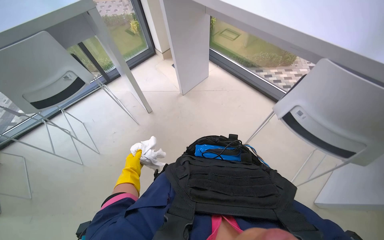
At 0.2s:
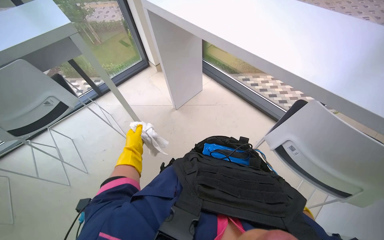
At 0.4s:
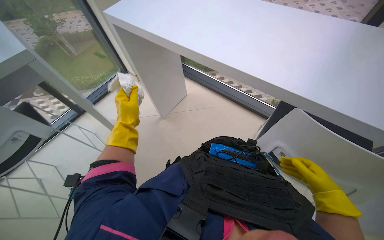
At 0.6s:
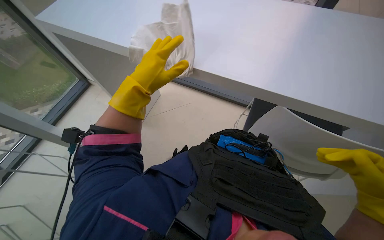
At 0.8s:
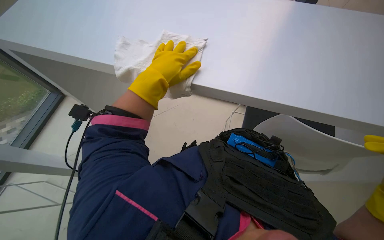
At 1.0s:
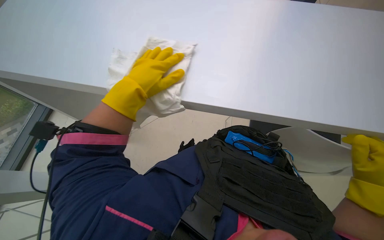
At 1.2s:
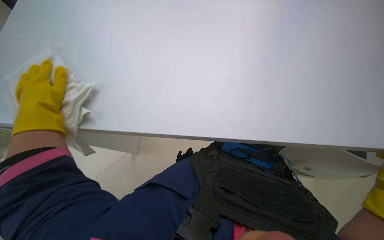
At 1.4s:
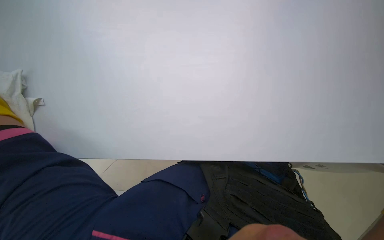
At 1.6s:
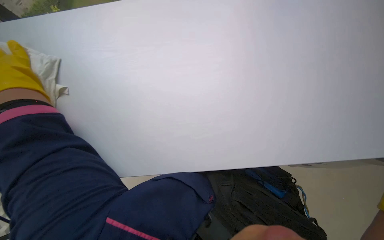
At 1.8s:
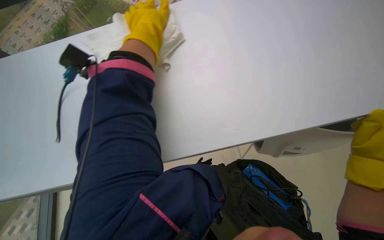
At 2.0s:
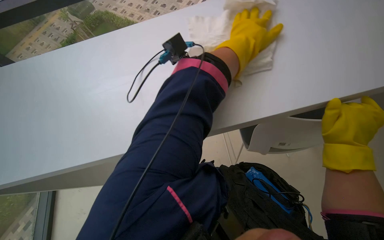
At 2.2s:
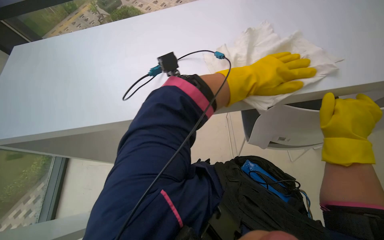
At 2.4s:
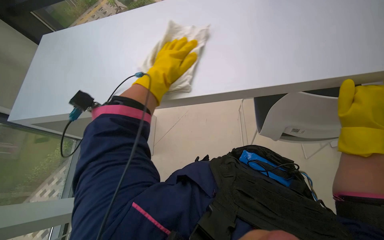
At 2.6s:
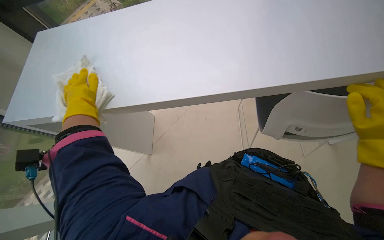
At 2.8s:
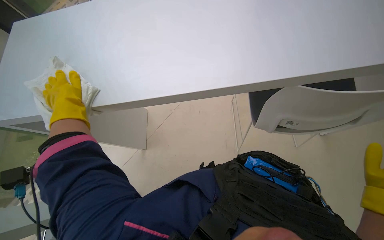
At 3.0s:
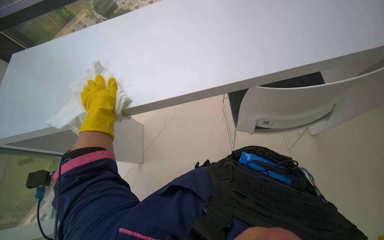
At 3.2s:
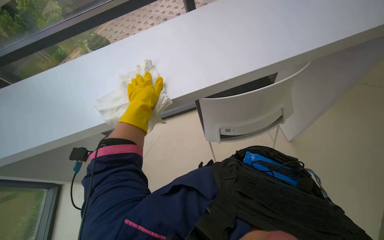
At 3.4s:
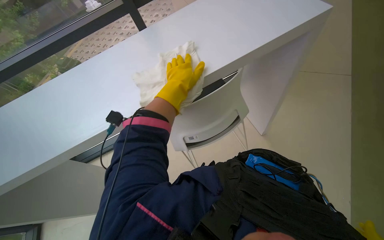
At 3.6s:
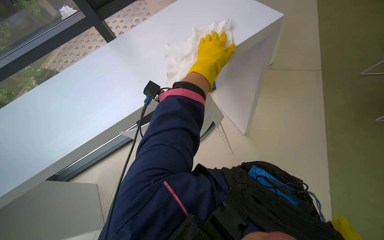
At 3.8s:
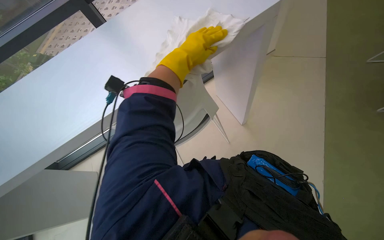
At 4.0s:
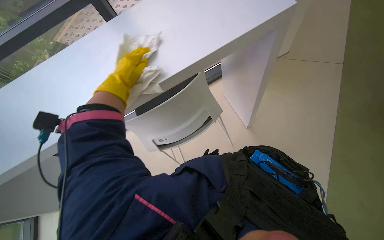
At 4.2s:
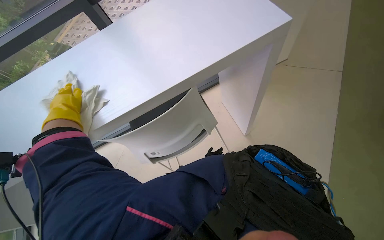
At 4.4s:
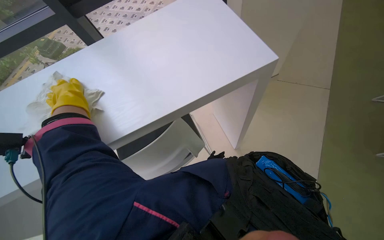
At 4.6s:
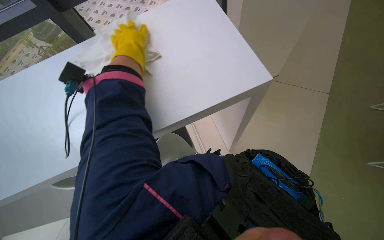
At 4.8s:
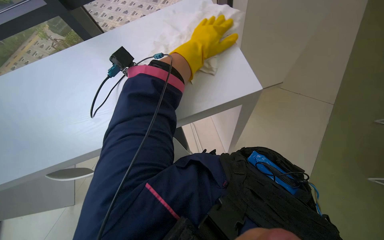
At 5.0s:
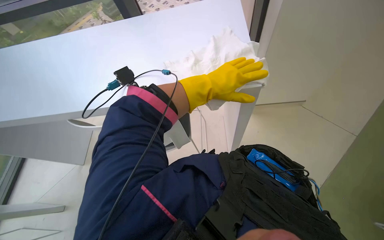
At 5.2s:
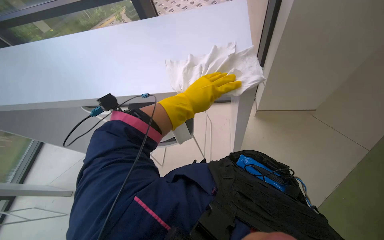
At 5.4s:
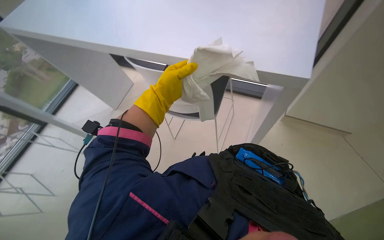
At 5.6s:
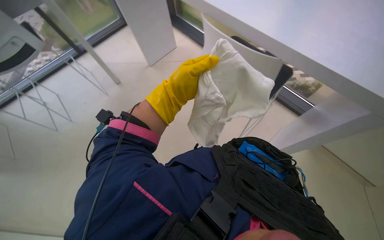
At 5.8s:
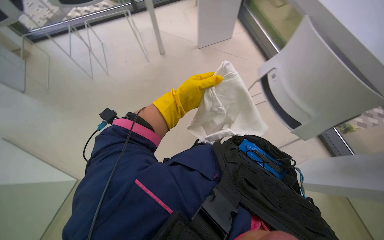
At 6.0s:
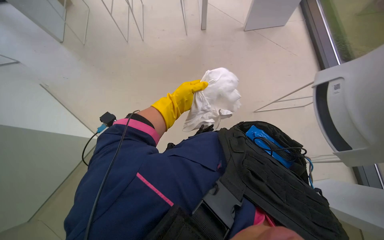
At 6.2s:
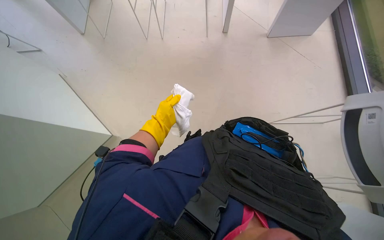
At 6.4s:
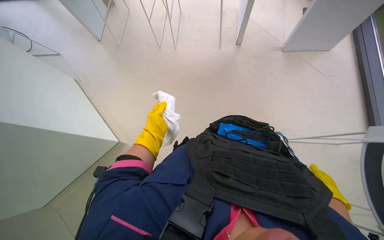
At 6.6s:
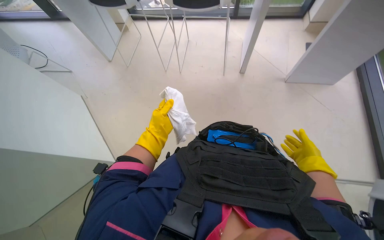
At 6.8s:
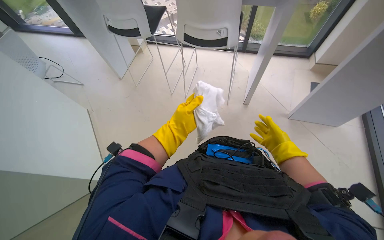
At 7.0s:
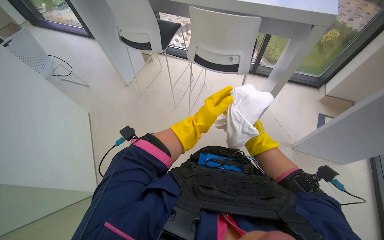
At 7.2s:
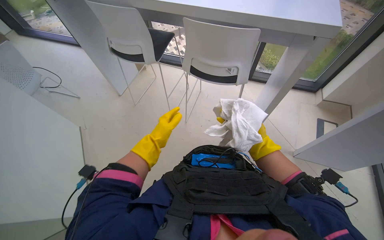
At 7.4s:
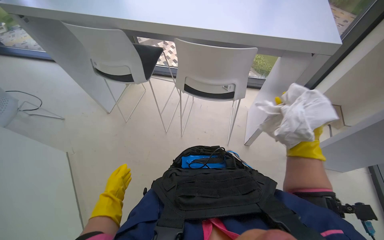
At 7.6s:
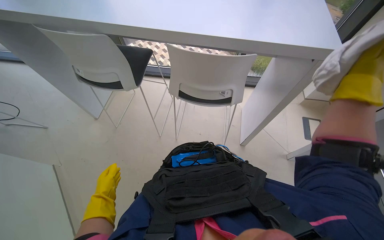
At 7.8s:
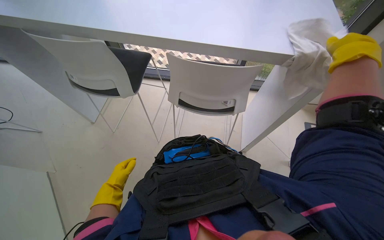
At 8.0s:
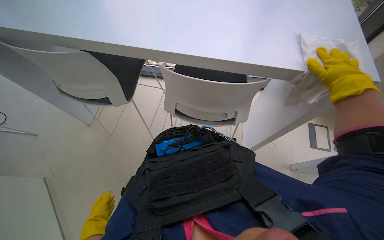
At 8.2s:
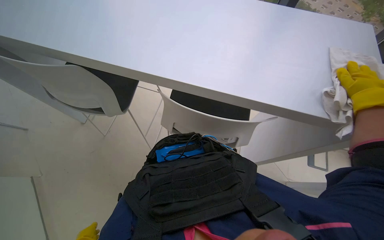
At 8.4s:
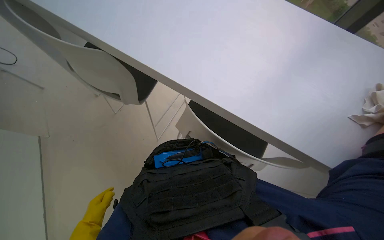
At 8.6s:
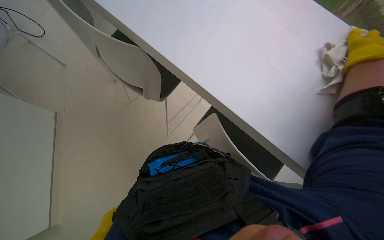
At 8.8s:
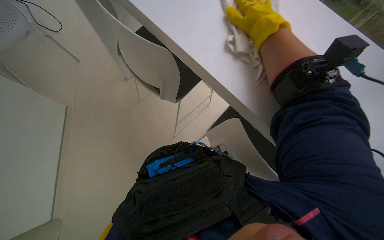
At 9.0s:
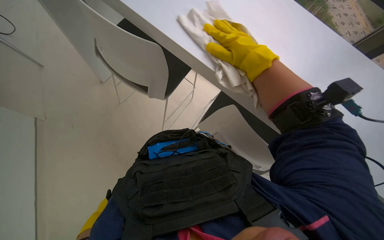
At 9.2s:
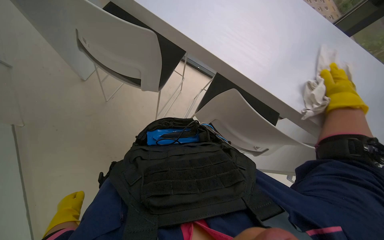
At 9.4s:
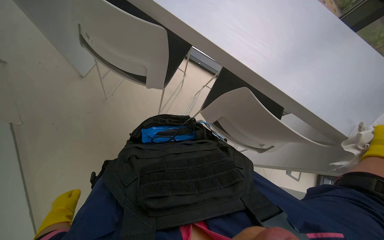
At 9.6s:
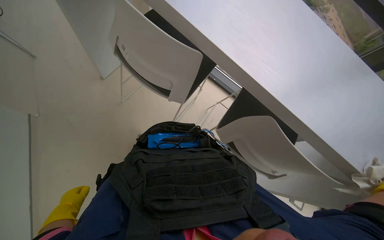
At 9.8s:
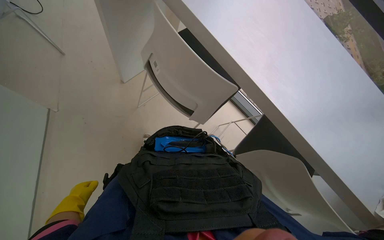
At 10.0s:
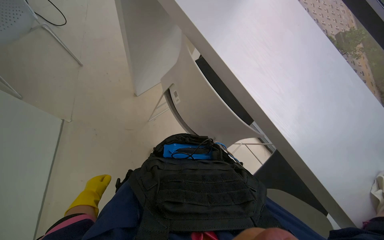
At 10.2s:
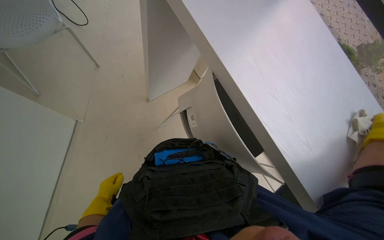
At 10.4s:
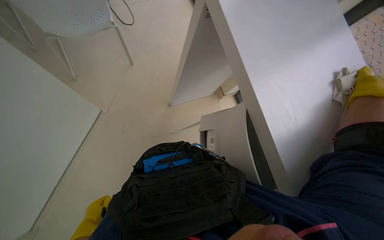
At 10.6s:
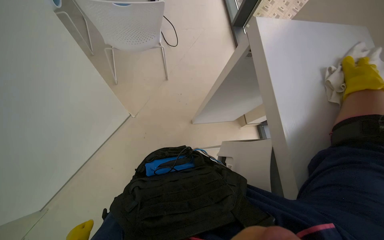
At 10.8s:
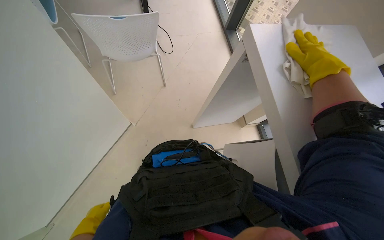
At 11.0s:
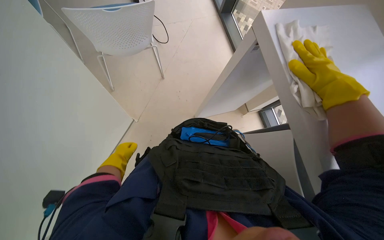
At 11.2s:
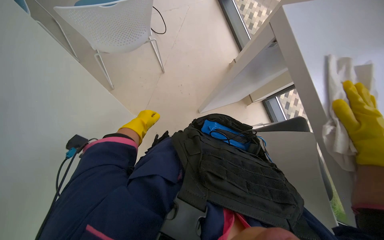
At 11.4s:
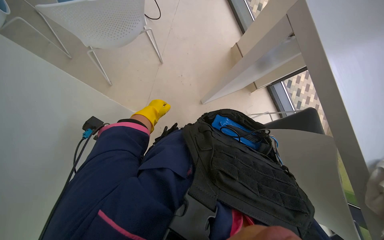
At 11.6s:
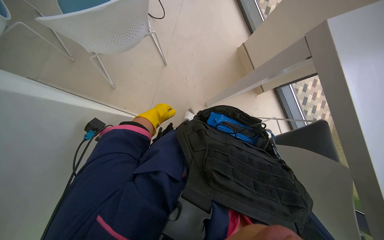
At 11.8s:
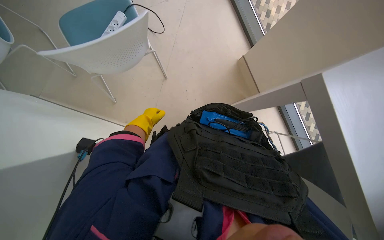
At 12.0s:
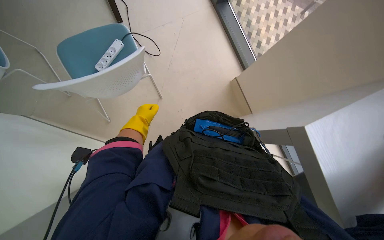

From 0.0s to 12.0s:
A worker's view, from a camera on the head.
Job: wiping surfaces.
The whole recording: Wiping office desks. The worker wipes down multiple office desks with a cloth.
From 3.0s to 4.4s: The left hand reaches roughly 30 cm to the right, then returns.
From 6.0s to 7.6s: The scene turns some 30 degrees counterclockwise in the picture. The left hand goes approximately 25 cm to the left.

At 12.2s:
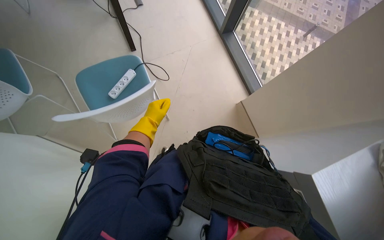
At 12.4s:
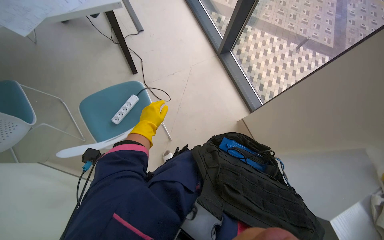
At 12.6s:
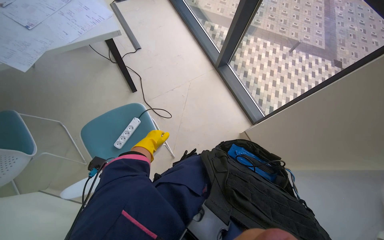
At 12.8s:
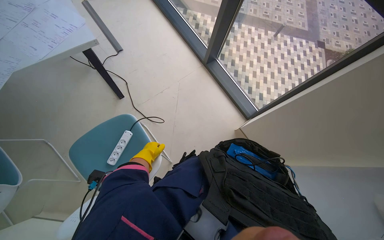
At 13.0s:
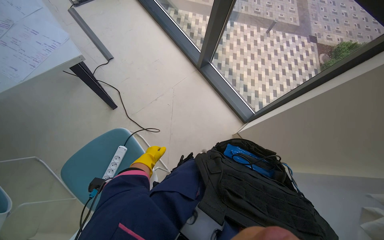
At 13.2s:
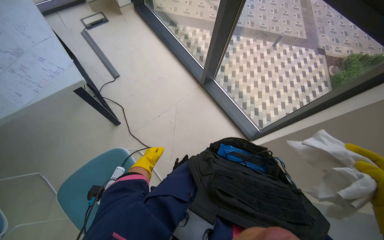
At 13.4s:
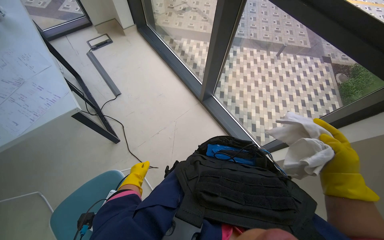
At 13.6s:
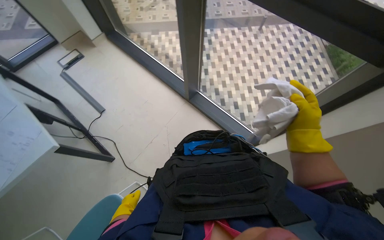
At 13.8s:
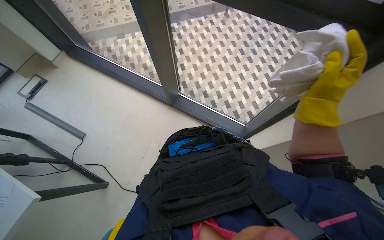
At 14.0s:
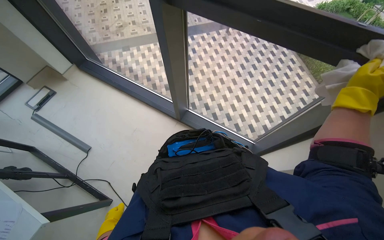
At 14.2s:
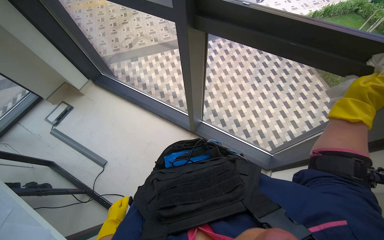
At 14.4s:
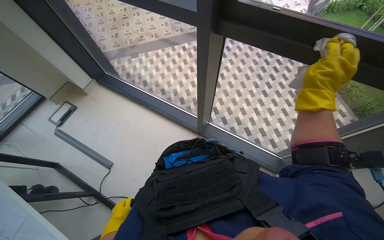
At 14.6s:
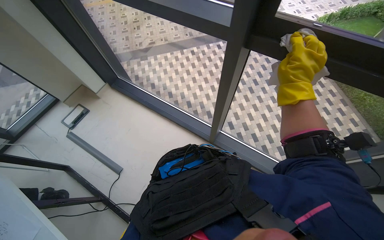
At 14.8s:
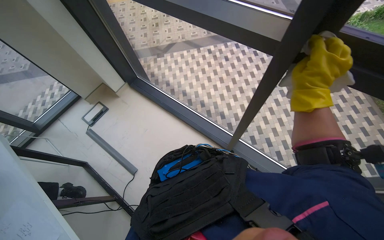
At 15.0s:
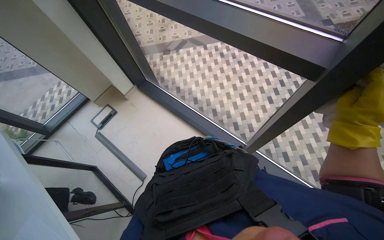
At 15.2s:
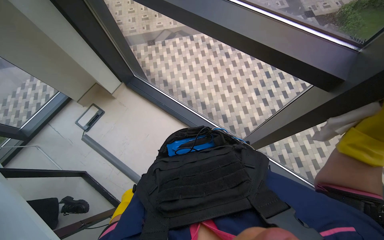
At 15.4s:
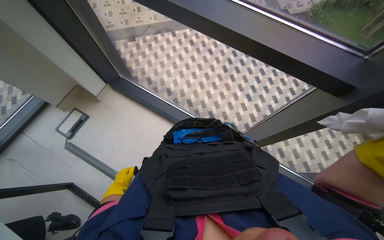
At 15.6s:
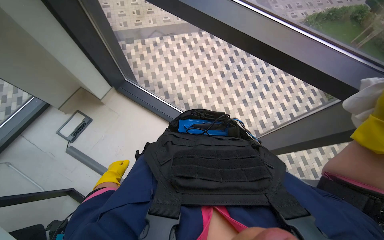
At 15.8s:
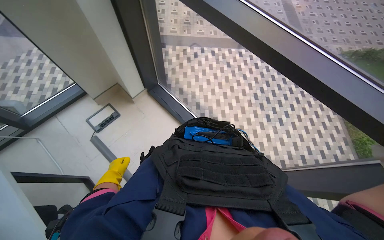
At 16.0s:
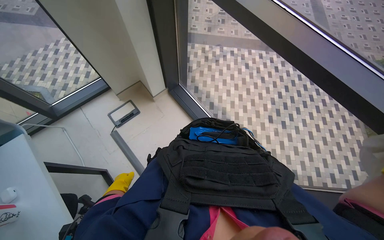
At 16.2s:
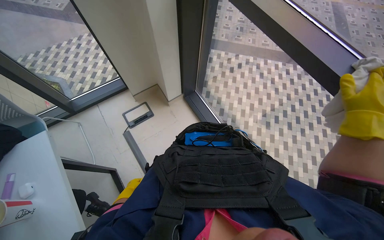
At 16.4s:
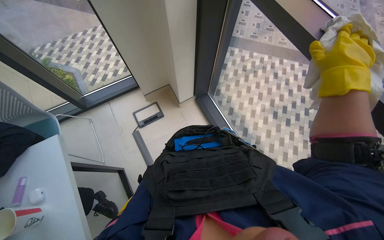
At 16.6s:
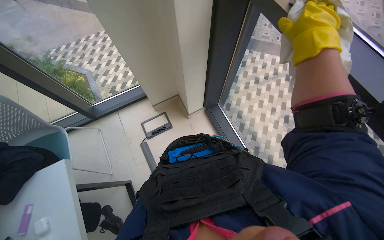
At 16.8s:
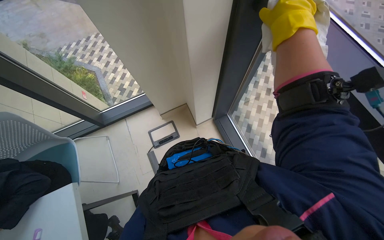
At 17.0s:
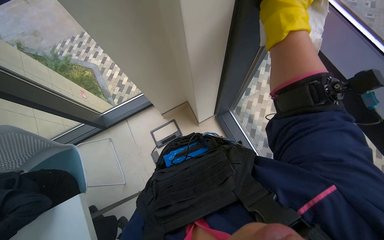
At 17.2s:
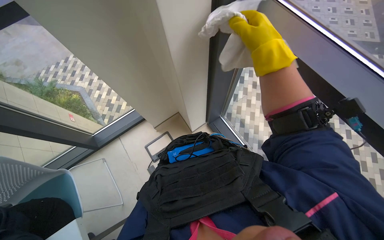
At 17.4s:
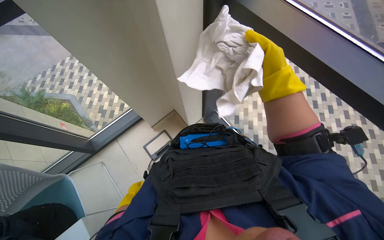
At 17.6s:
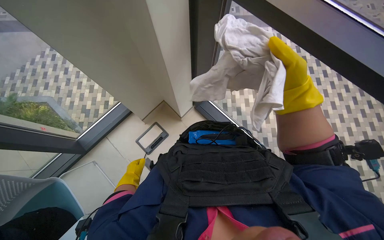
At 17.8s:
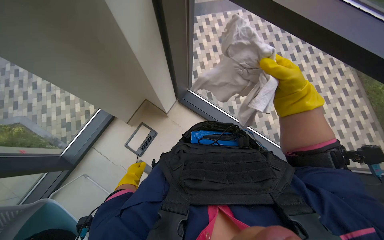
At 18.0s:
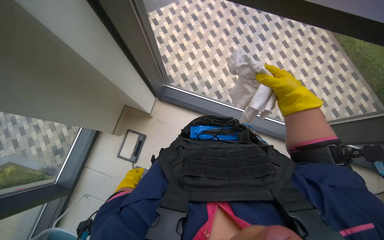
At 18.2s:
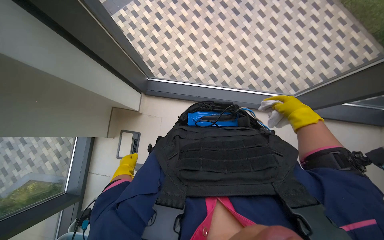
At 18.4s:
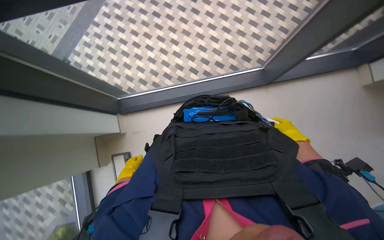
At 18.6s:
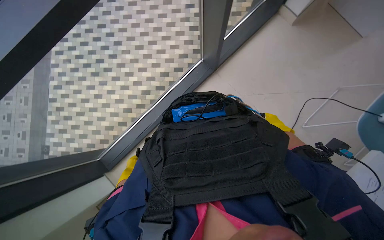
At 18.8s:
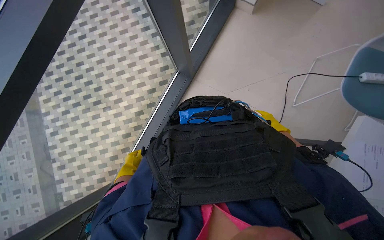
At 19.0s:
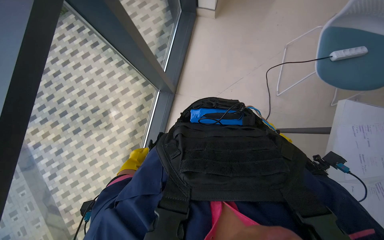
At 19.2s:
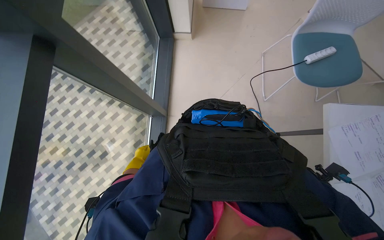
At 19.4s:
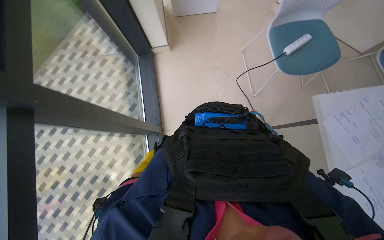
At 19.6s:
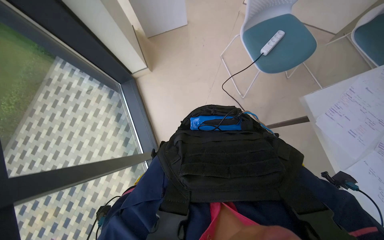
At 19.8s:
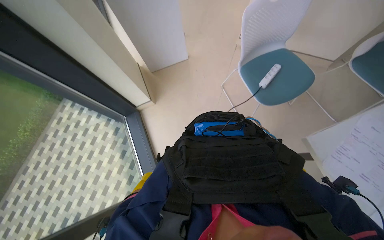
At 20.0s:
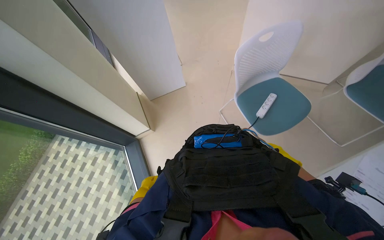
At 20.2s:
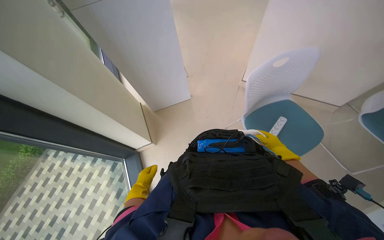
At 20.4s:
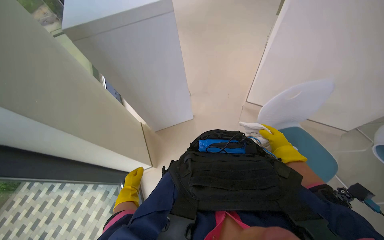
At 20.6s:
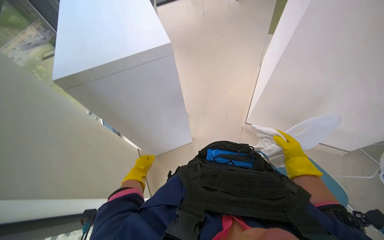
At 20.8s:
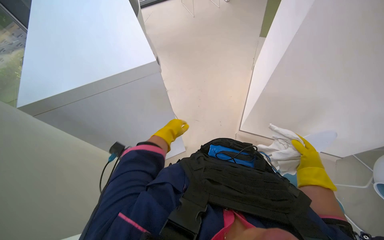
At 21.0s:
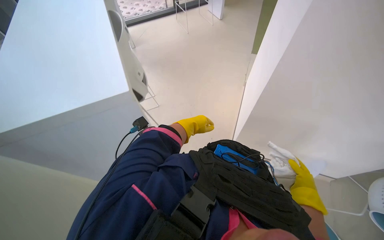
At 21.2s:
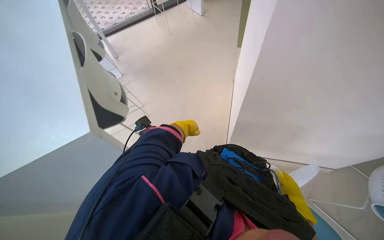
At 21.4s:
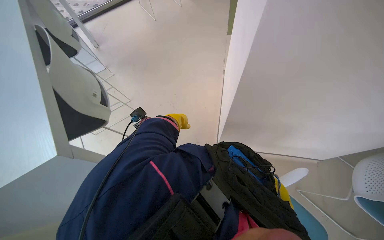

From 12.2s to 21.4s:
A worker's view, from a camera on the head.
Job: wiping surfaces.
The whole recording: Wiping office desks. The worker wipes down multiple office desks with a cloth.
From 12.2s to 13.8s: The wearer looks approximately 20 degrees further upward. Everything in view rotates about 45 degrees counterclockwise.
From 15.2s to 16.8s: The wearer moves about 70 cm. The head rotates about 30 degrees to the left.
From 16.8s to 18.4s: The head rotates approximately 45 degrees to the right. The right hand is displaced down the picture, to the right and farther from the camera by some 70 cm.
From 18.4s to 19.8s: The head travels roughly 40 cm. The wearer looks approximately 15 degrees further upward. The scene turns about 40 degrees counterclockwise in the picture.
From 19.8s to 21.4s: The view tilts roughly 15 degrees upward. The scene turns approximately 40 degrees clockwise in the picture.
